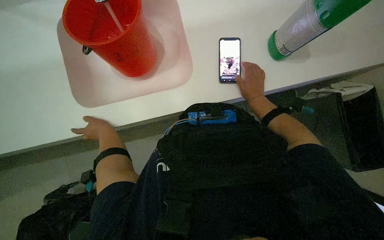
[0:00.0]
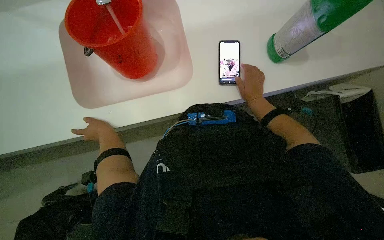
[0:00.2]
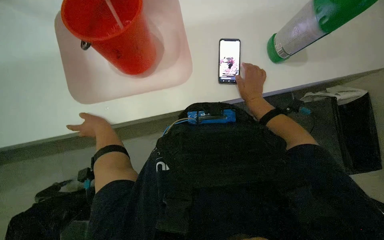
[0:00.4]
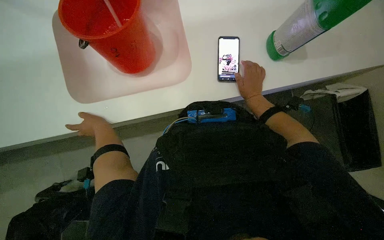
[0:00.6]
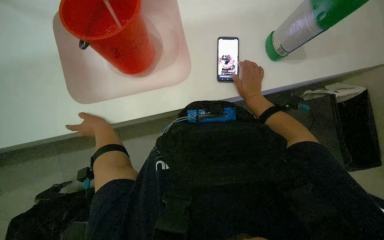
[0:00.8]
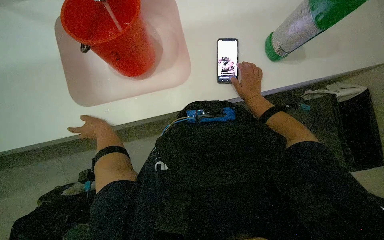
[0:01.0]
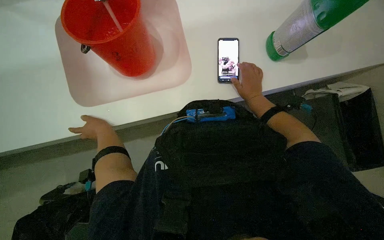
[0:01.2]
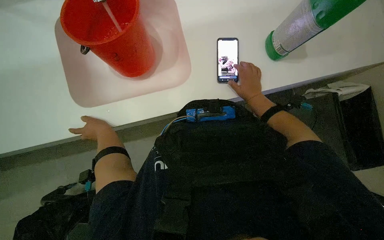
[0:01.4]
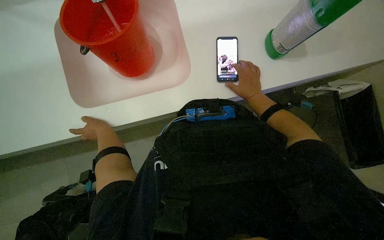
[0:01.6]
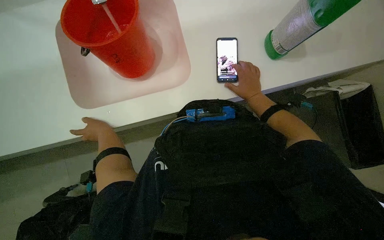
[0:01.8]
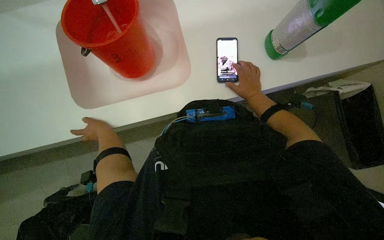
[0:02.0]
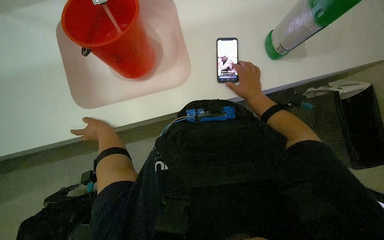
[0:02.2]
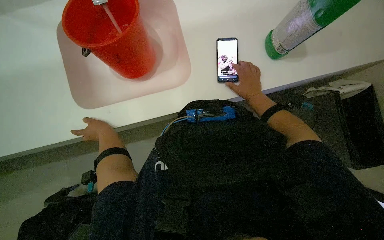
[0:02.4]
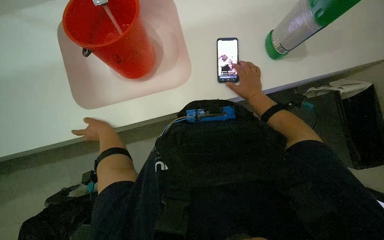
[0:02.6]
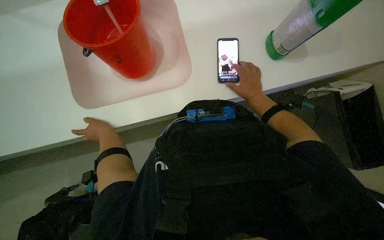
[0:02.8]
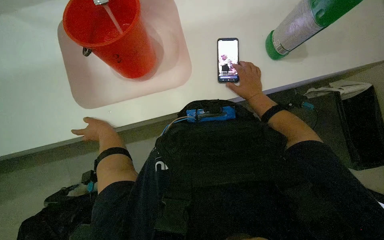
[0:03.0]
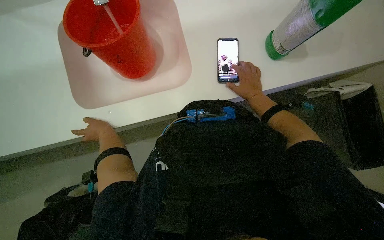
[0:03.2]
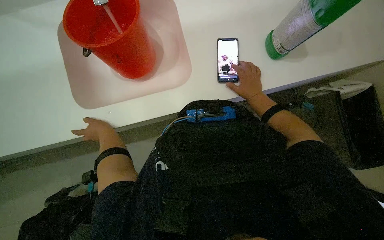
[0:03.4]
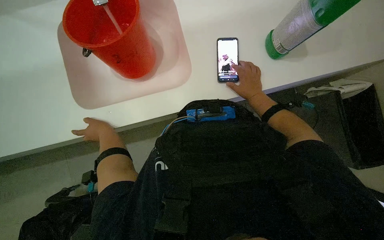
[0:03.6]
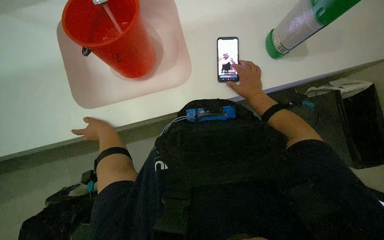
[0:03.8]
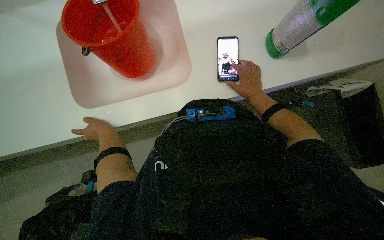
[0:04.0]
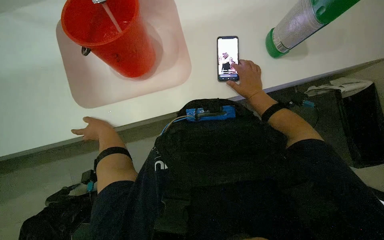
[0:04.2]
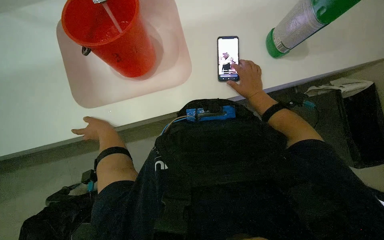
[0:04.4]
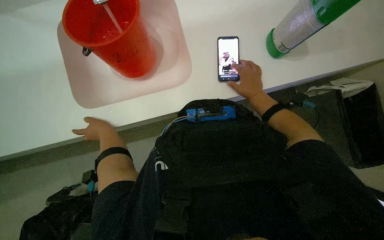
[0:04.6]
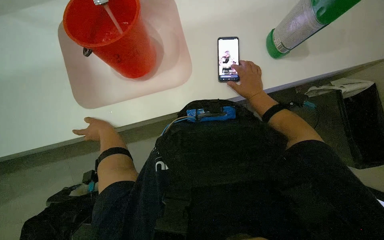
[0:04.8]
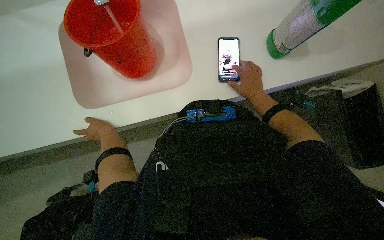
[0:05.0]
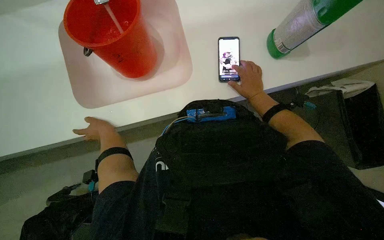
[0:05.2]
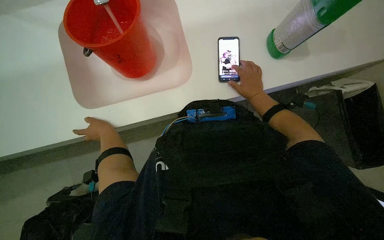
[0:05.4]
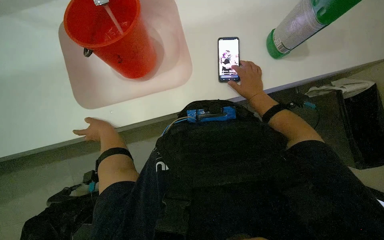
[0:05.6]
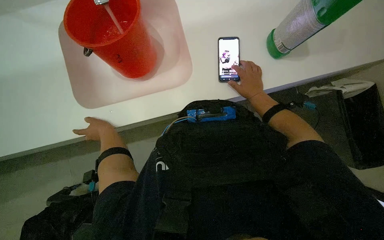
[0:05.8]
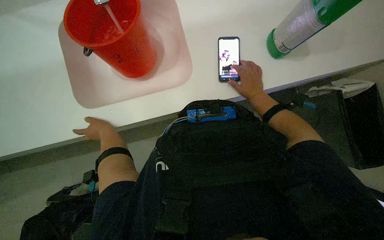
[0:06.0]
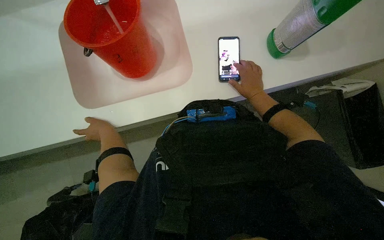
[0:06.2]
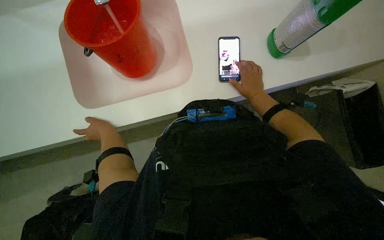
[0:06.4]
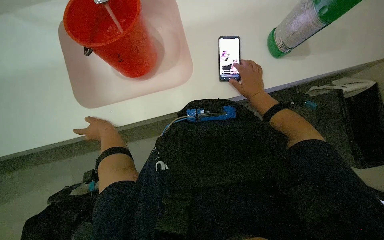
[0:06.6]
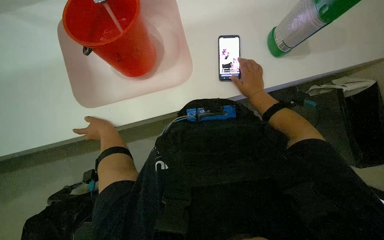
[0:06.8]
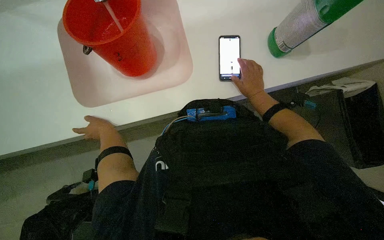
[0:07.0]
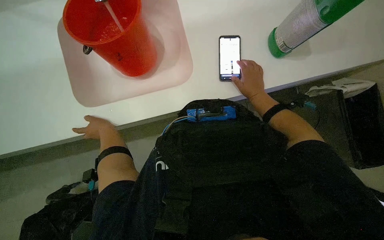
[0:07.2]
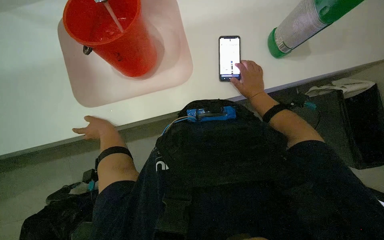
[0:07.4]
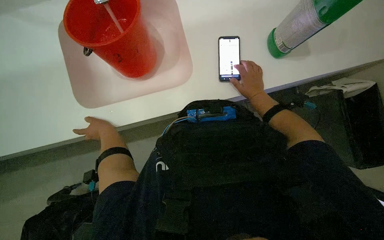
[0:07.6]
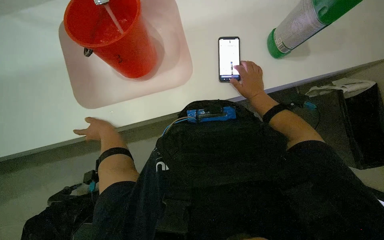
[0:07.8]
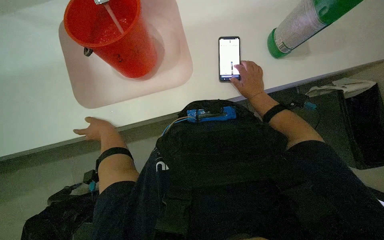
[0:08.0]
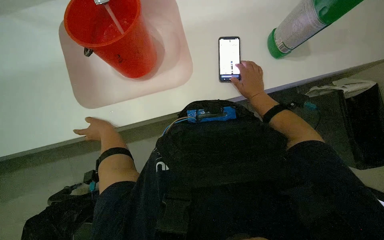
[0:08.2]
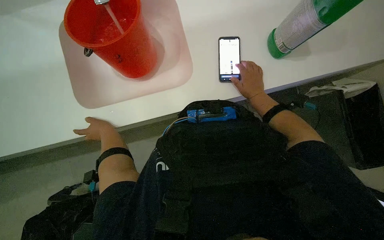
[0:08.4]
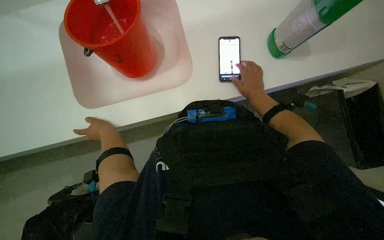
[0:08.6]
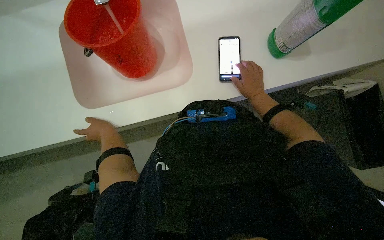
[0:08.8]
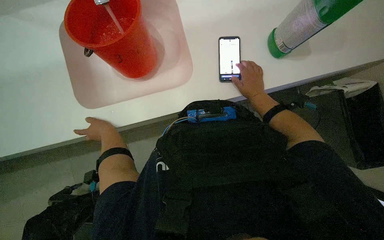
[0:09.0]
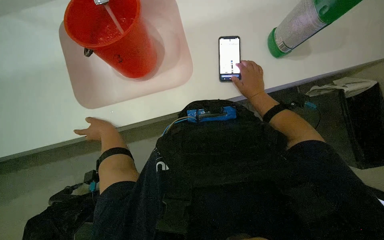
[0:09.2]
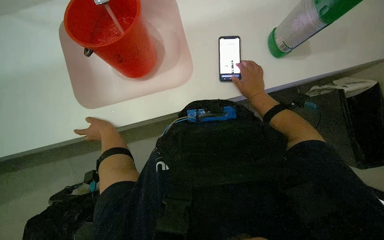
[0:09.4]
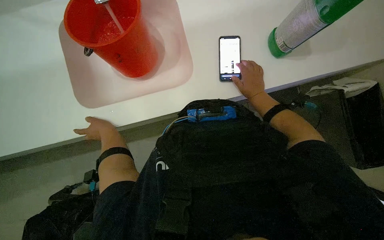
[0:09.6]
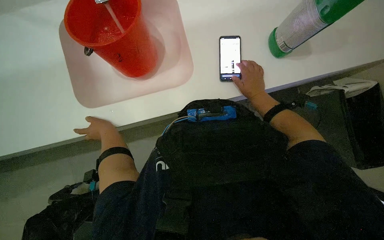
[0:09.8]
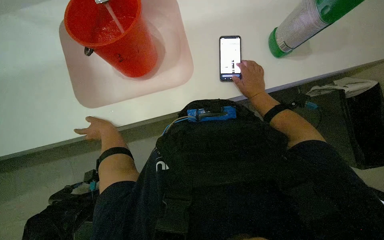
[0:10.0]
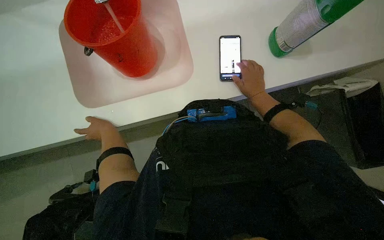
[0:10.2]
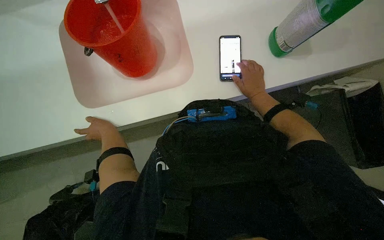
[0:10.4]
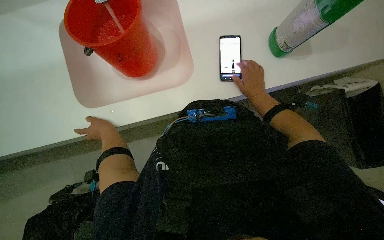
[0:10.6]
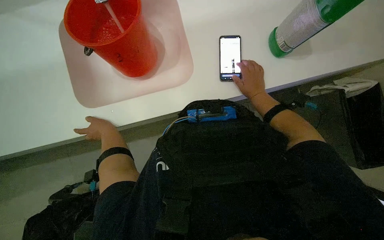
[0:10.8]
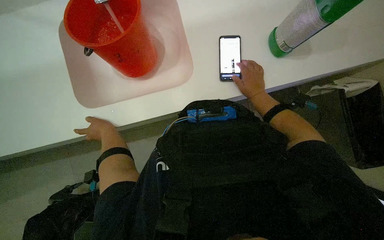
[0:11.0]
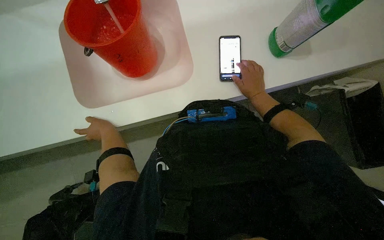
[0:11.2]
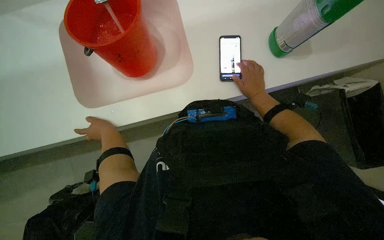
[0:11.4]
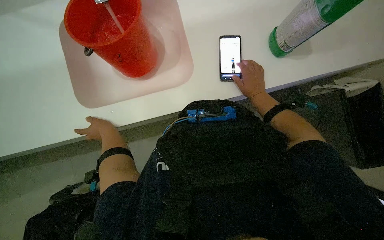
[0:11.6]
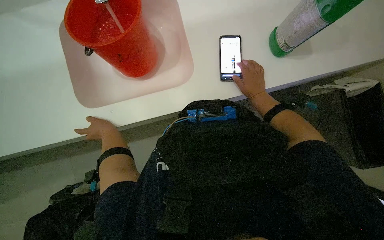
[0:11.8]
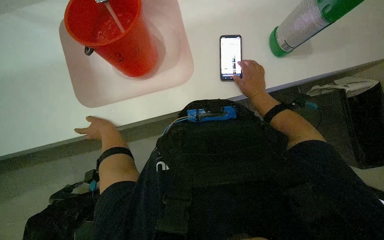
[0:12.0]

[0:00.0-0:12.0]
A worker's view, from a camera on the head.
Job: preparing cleaning supplies.
The whole recording: Preparing cleaning solution. The worker fills a bucket with water and cleaning solution, then pours it into a cleaning cart and prepares a mop.
0:00.0 to 0:09.0: The hands are busy where they are.
0:09.0 to 0:10.4: Neither hand changes place.
0:10.4 to 0:12.0: The hands are busy where they are.

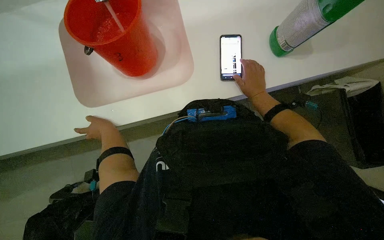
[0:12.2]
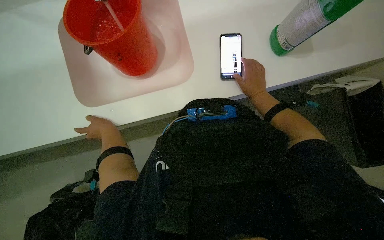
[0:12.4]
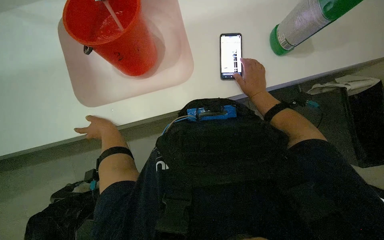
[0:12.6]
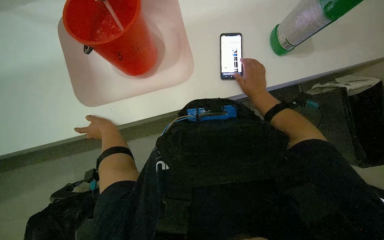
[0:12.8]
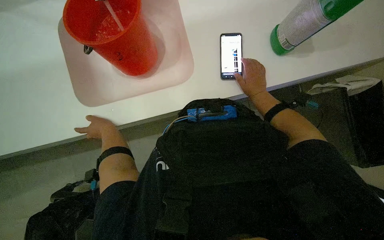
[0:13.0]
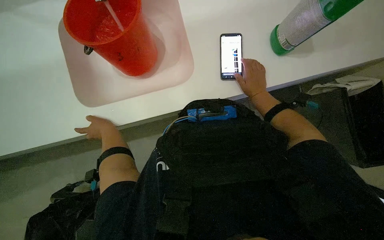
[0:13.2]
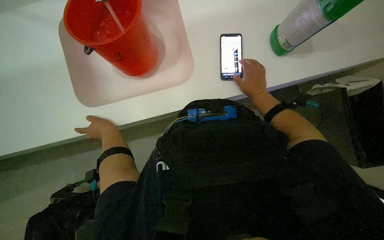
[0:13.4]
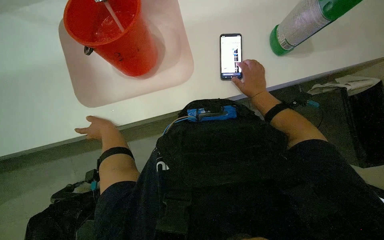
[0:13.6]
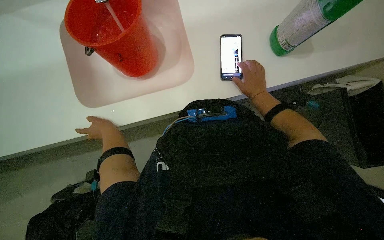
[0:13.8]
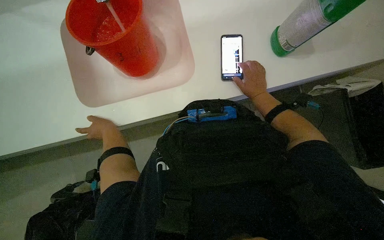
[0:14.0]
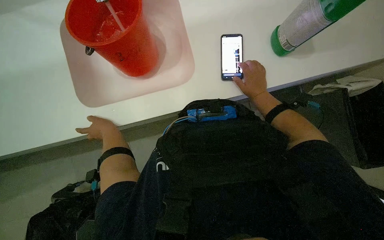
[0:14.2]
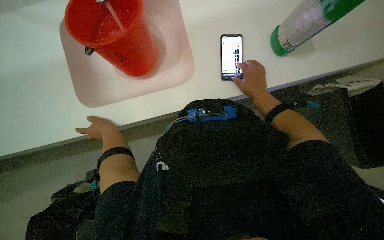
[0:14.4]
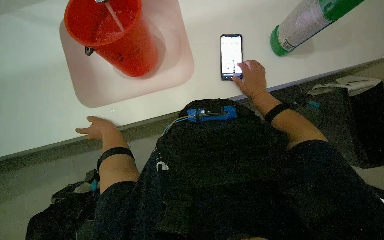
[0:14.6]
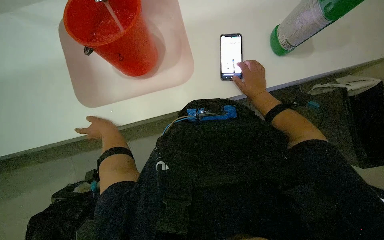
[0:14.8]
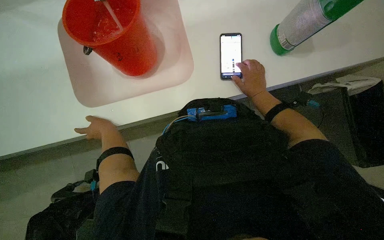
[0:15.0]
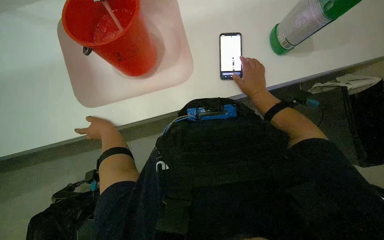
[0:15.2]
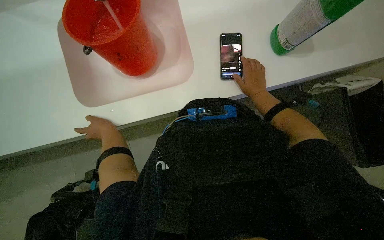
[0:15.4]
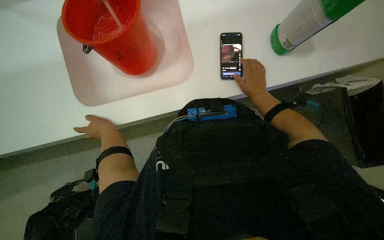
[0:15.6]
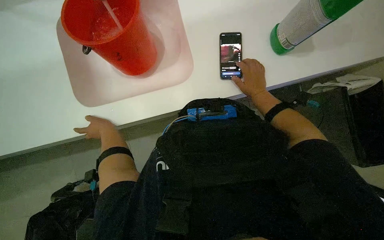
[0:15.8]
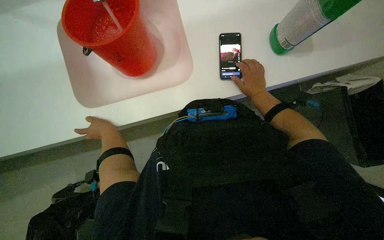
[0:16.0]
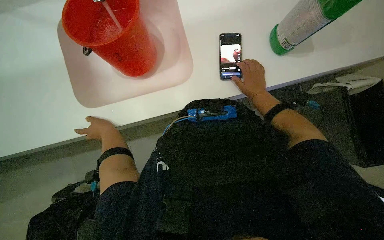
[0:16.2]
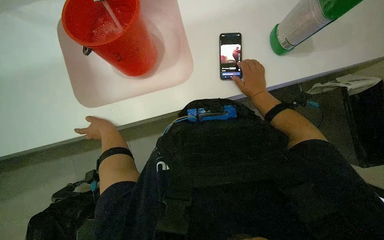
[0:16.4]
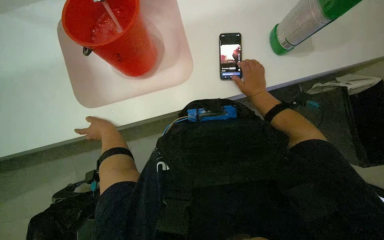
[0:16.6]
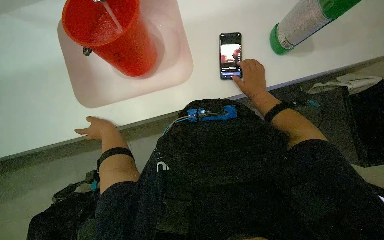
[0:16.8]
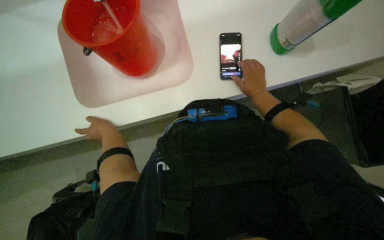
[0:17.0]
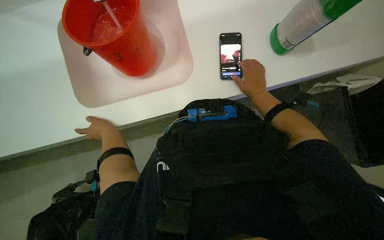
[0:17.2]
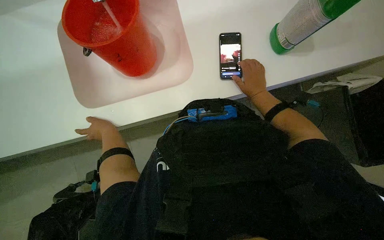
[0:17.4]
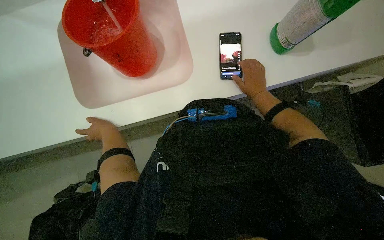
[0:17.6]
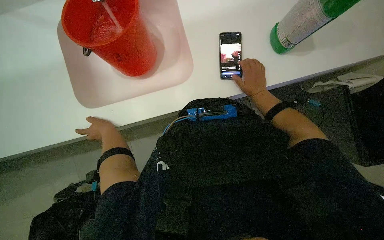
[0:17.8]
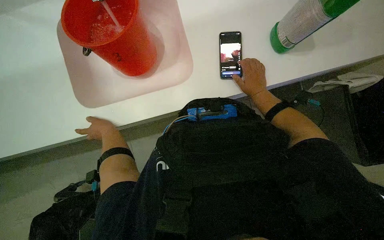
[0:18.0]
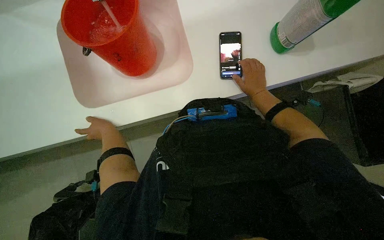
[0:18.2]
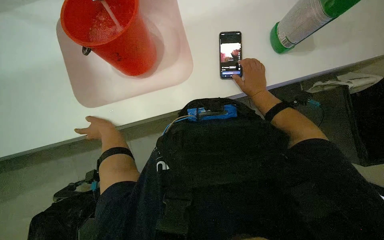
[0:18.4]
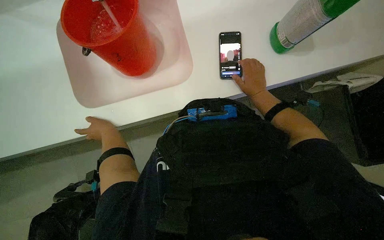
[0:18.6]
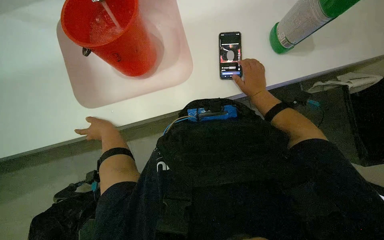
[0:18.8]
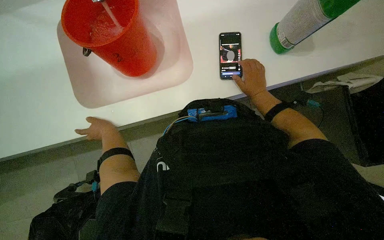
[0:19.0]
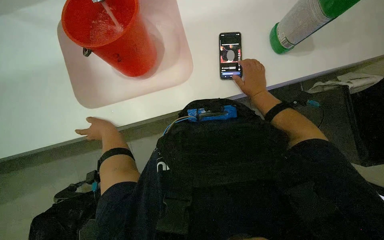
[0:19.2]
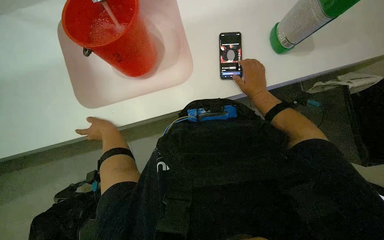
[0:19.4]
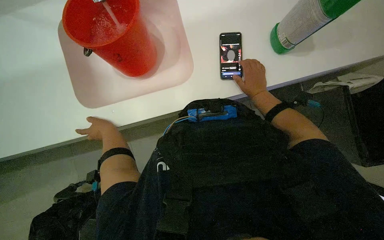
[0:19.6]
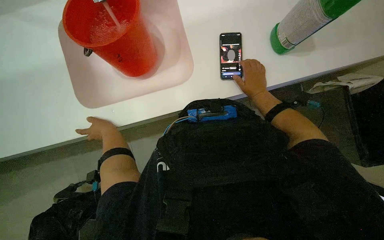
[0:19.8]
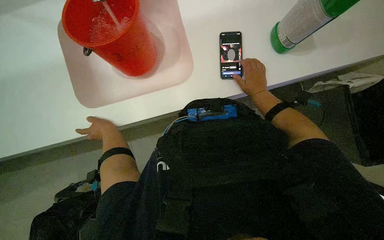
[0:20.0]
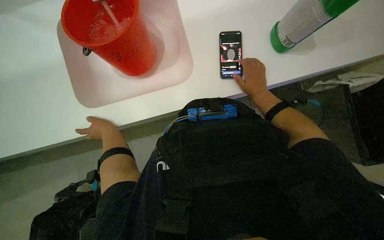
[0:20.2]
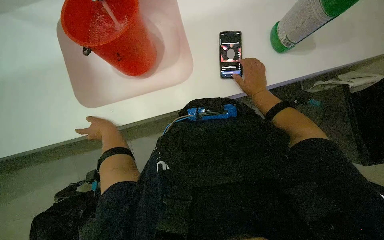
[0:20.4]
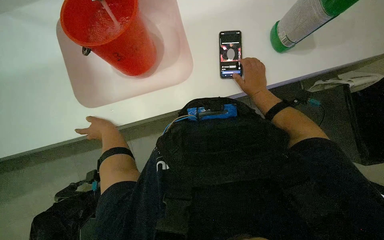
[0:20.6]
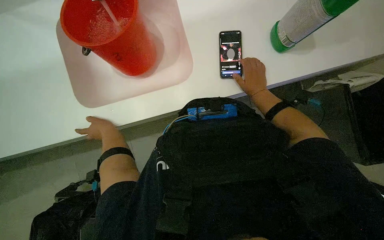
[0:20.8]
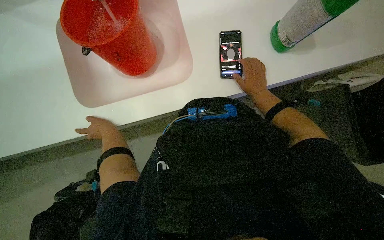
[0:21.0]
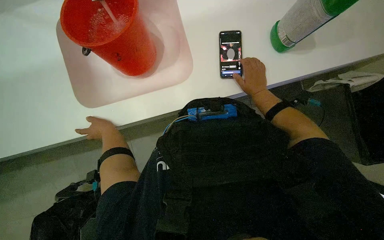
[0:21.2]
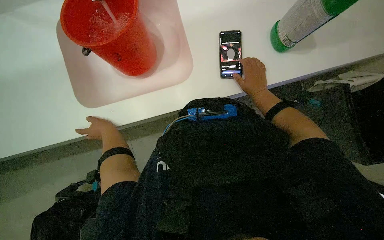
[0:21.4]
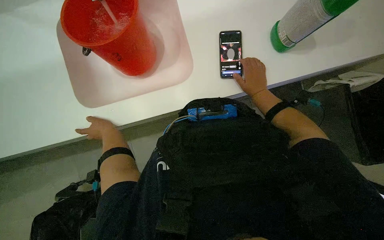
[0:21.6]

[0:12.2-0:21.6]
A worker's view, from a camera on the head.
Job: preparing cleaning supplies.
The whole recording: Preparing cleaning solution. The worker fills a bucket with water and cleaning solution, then pours it into a cleaning cart and prepares a mop.
0:12.2 to 0:21.6: The hands are busy where they are.
